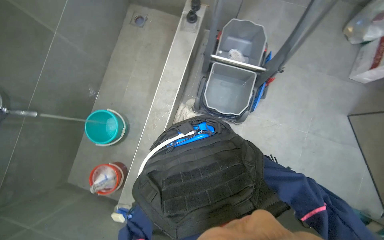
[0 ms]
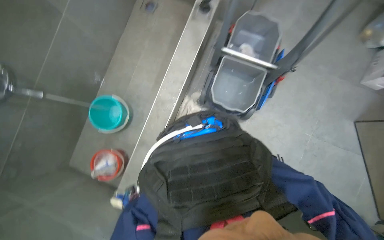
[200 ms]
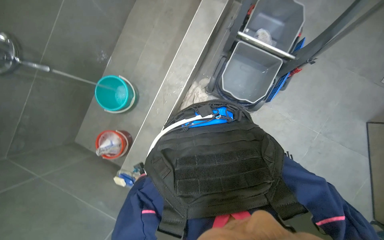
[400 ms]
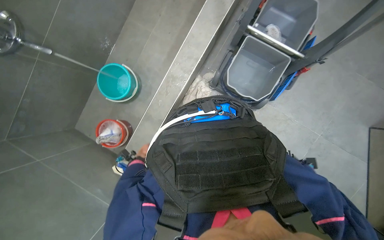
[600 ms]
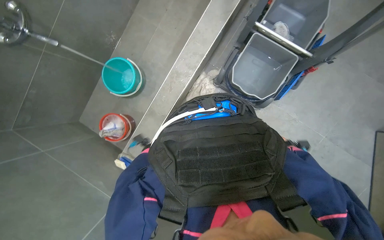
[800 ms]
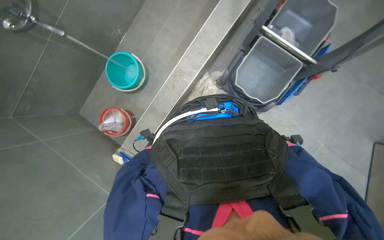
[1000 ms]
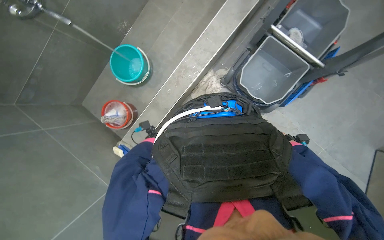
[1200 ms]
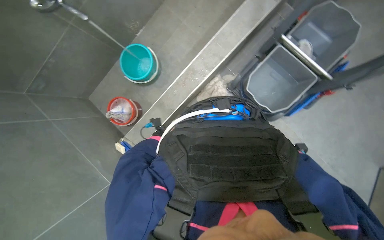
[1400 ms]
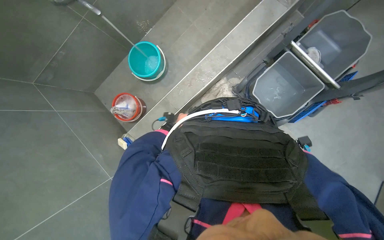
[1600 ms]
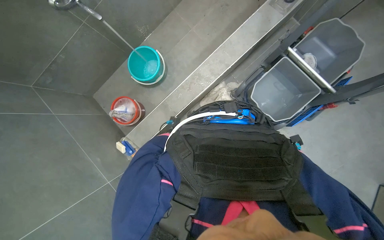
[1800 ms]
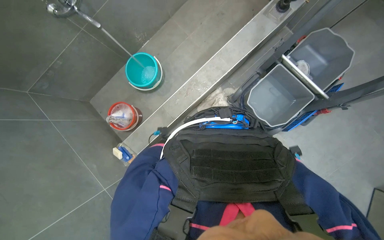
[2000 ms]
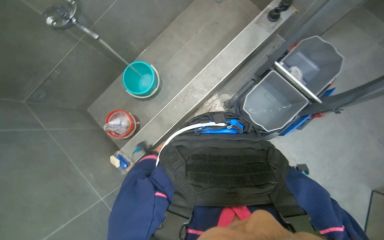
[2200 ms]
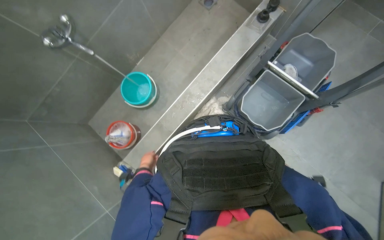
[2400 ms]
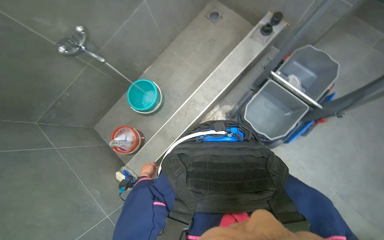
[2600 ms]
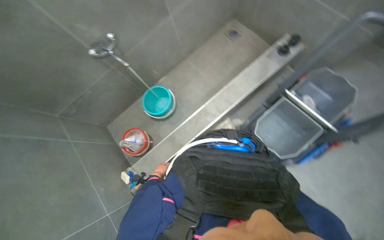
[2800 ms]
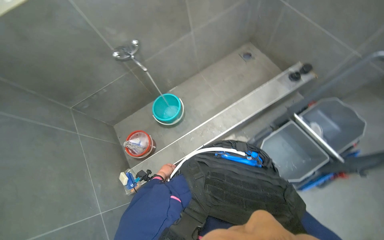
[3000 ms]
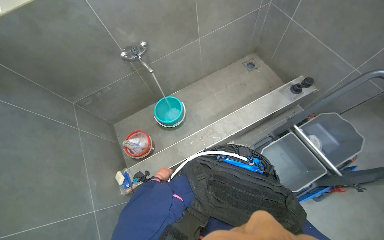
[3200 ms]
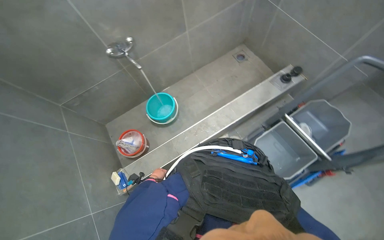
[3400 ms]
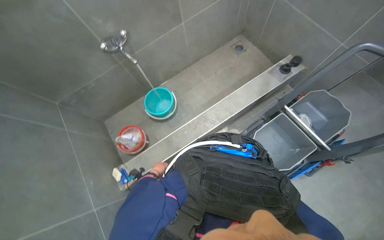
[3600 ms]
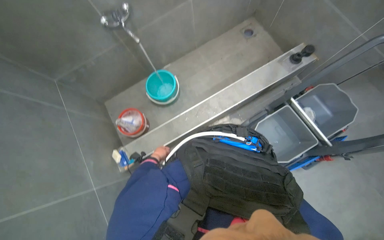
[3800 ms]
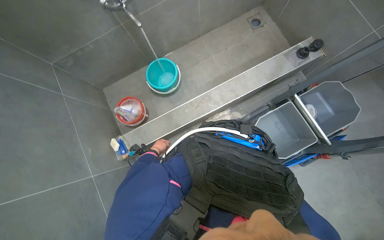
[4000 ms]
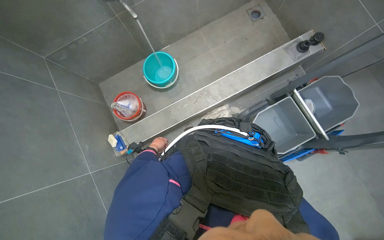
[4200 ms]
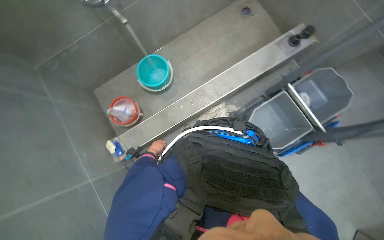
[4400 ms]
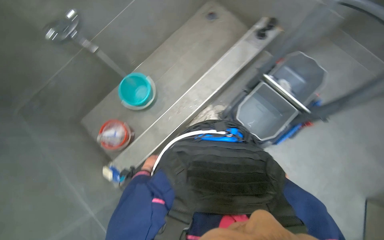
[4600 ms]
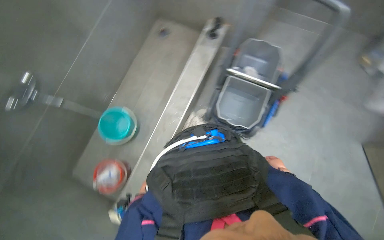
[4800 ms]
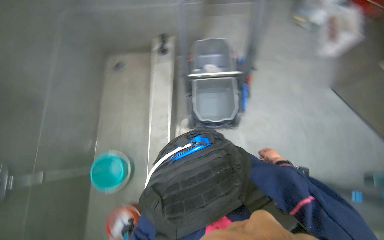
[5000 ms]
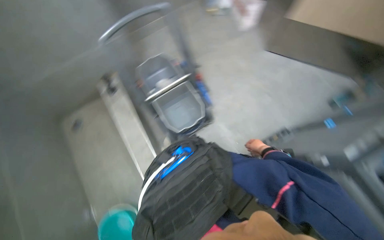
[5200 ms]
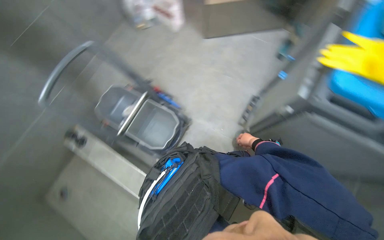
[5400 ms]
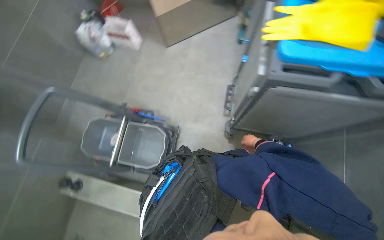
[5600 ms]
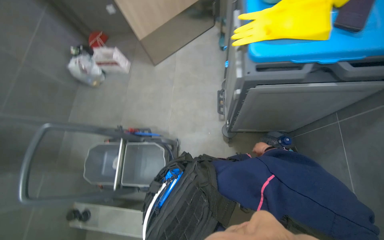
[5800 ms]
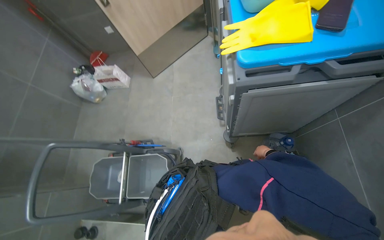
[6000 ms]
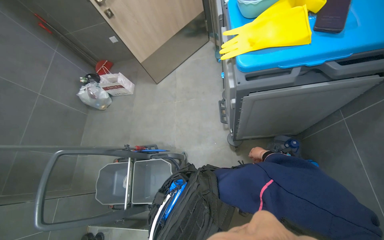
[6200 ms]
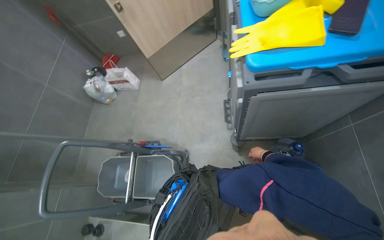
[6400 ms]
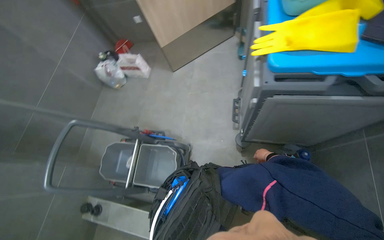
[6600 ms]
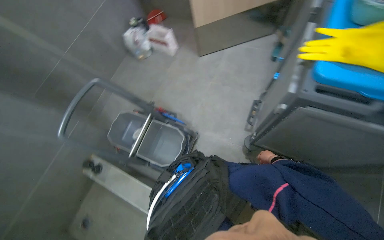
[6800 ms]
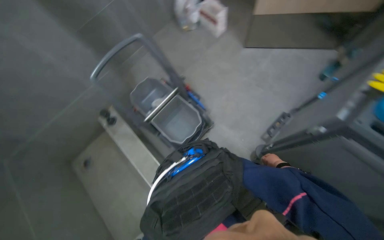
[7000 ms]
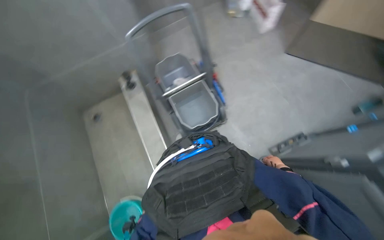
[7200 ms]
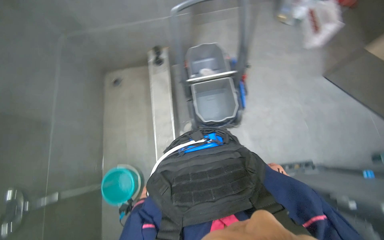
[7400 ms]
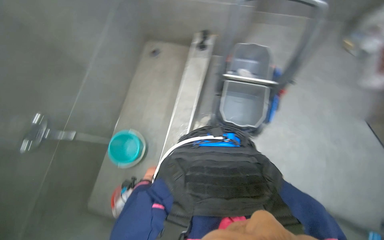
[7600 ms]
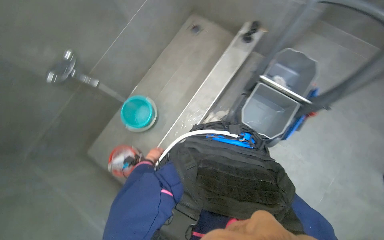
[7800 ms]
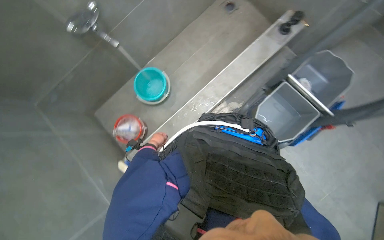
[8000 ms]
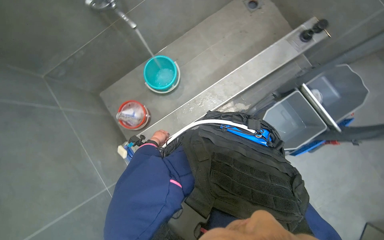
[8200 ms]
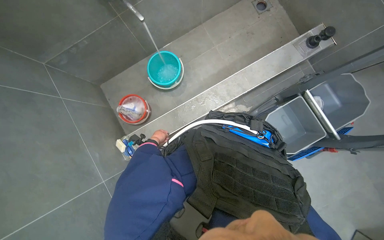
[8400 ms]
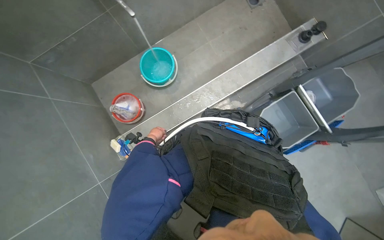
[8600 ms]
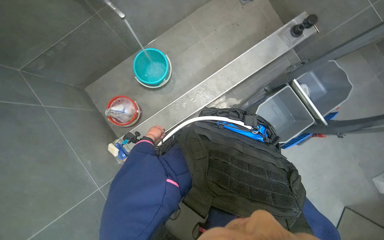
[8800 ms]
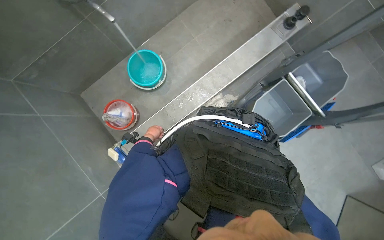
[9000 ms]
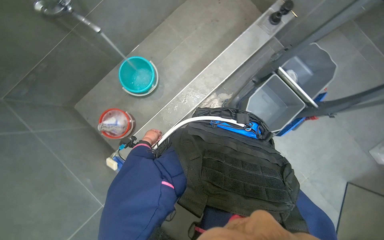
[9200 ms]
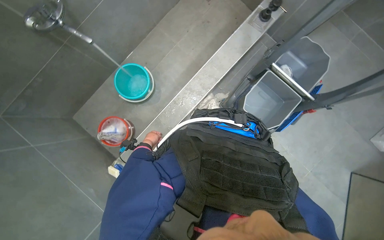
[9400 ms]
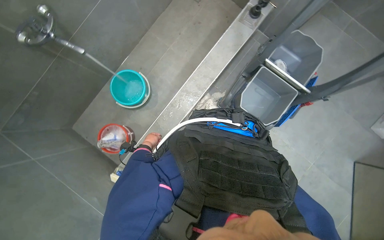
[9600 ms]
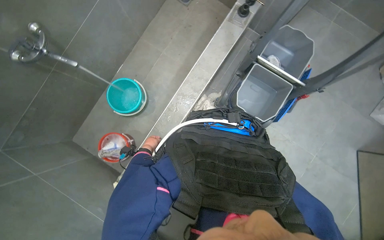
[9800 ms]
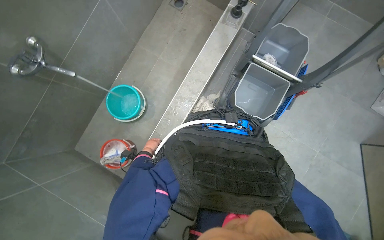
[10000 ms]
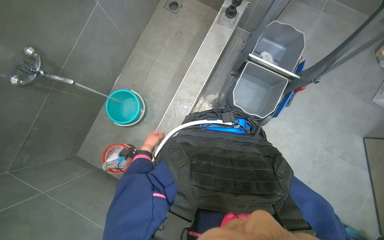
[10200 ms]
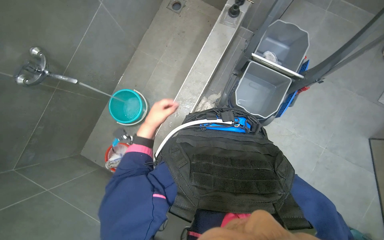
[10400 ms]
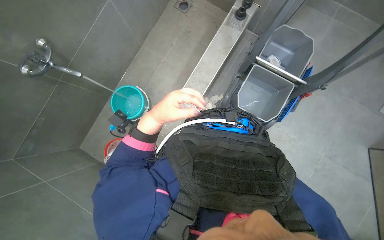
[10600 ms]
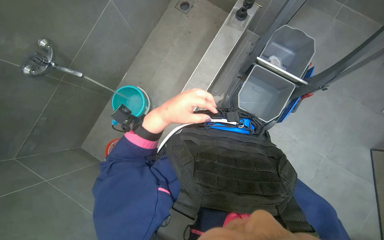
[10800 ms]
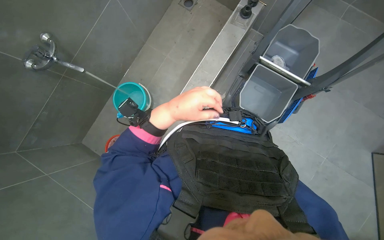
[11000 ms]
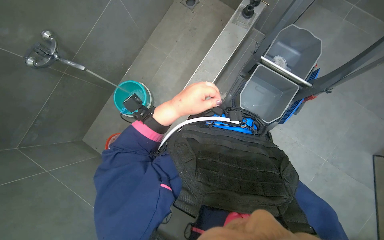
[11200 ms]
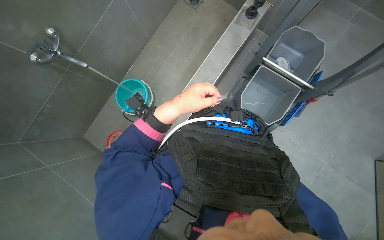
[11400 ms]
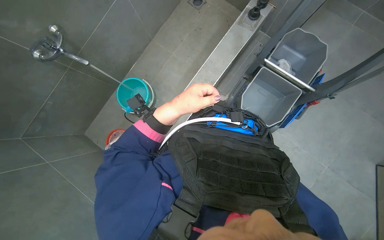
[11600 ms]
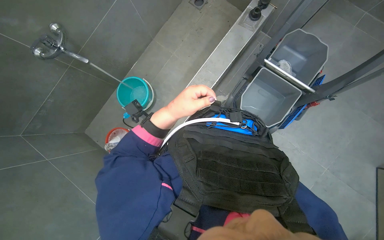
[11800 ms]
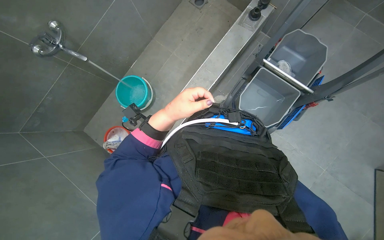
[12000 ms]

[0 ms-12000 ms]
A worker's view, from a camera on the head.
Job: preparing cleaning supplies.
The whole recording: Filling cleaning cart with water. The worker continues to fill buckets with water from the faucet and pours them into the cleaning cart.
0 ms to 1600 ms: The scene turns some 30 degrees clockwise in the picture.
1600 ms to 3000 ms: The wearer looks roughly 20 degrees further upward.
3000 ms to 4400 ms: The view tips downward by approximately 15 degrees.
4400 ms to 6000 ms: The head turns to the right by some 150 degrees. The view tilts about 25 degrees upward.
6000 ms to 7600 ms: The head rotates roughly 105 degrees to the left. The view tips downward by approximately 20 degrees.
7600 ms to 9000 ms: The view tilts about 15 degrees downward. Everything in view rotates some 40 degrees clockwise.
9000 ms to 10400 ms: The left hand moves nearer to the camera and up the picture, some 35 cm.
10400 ms to 12000 ms: The left hand heads nearer to the camera, covering some 10 cm.

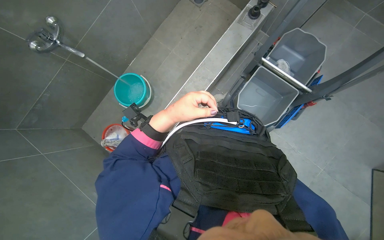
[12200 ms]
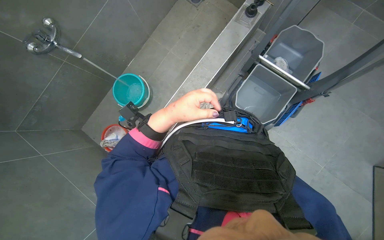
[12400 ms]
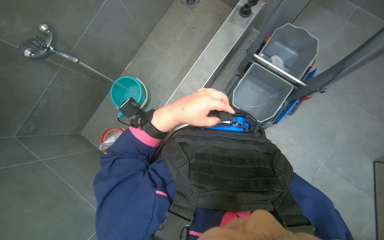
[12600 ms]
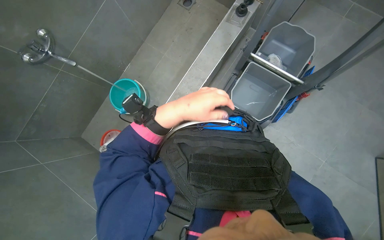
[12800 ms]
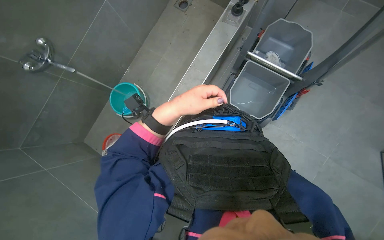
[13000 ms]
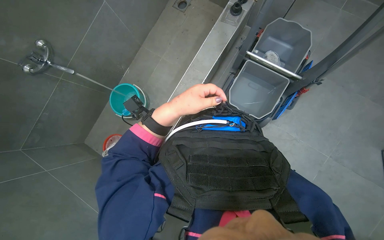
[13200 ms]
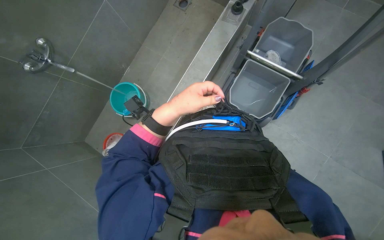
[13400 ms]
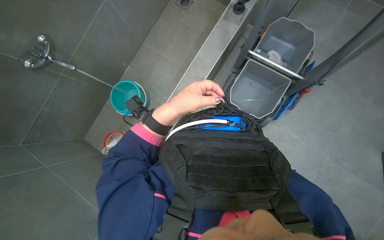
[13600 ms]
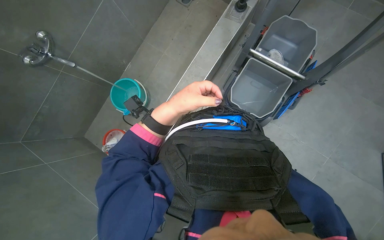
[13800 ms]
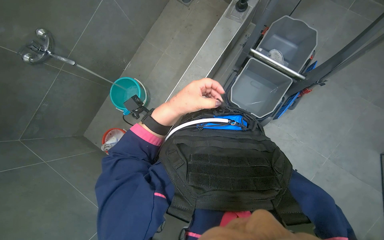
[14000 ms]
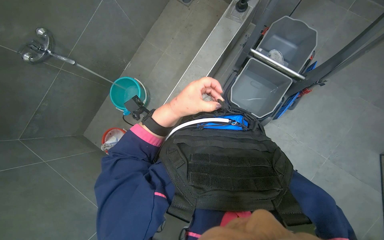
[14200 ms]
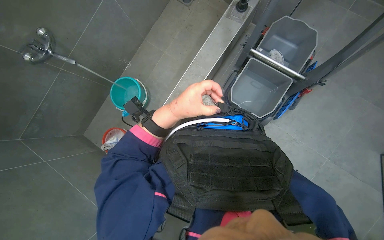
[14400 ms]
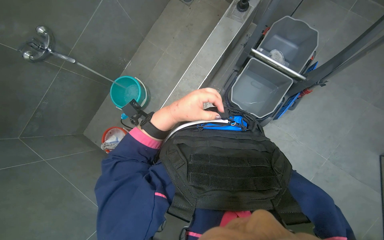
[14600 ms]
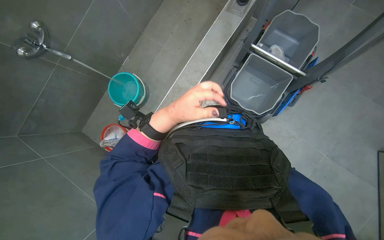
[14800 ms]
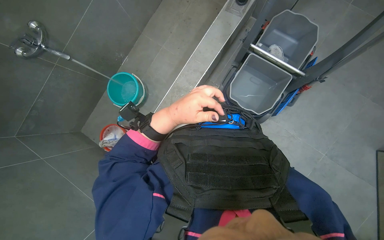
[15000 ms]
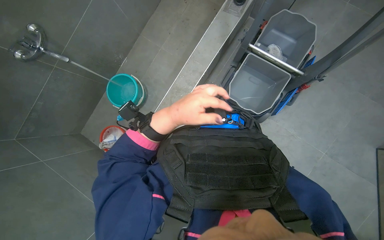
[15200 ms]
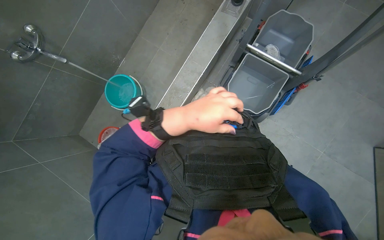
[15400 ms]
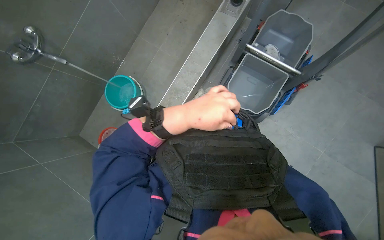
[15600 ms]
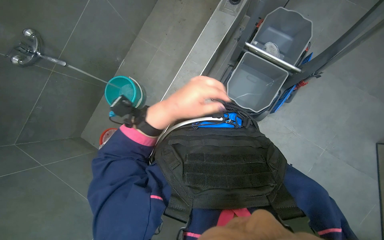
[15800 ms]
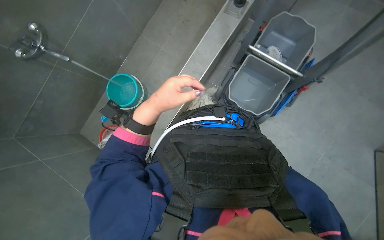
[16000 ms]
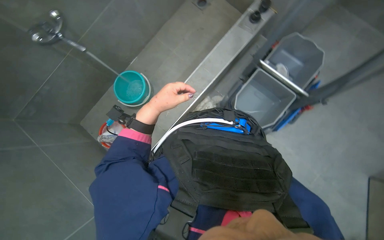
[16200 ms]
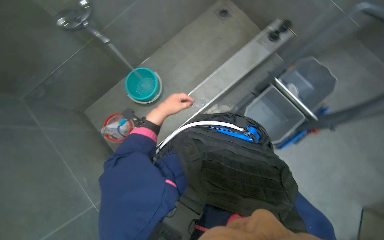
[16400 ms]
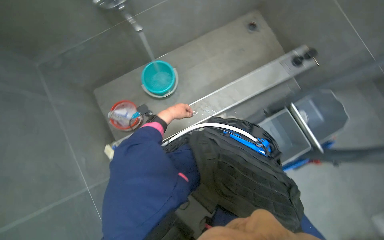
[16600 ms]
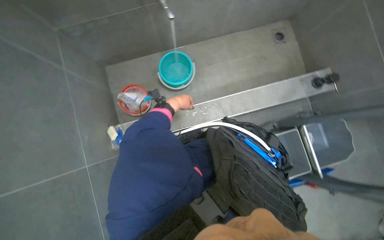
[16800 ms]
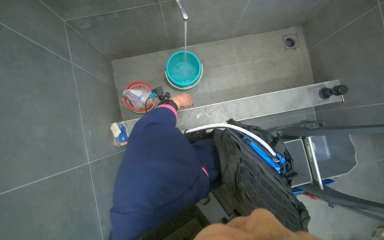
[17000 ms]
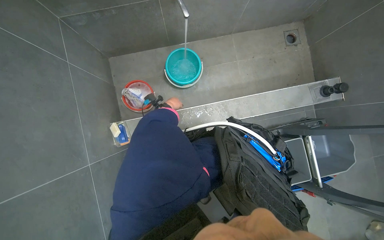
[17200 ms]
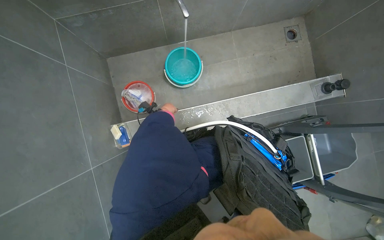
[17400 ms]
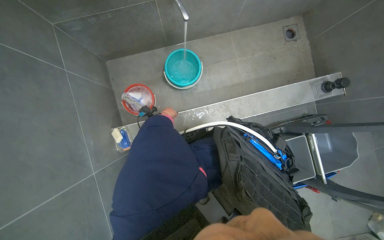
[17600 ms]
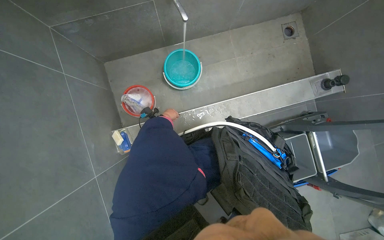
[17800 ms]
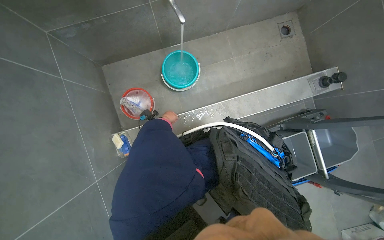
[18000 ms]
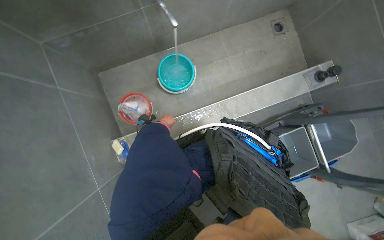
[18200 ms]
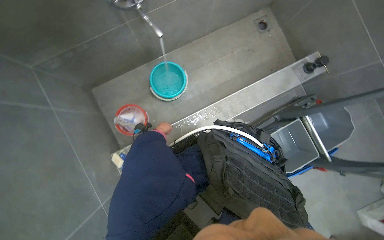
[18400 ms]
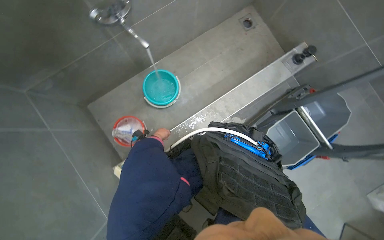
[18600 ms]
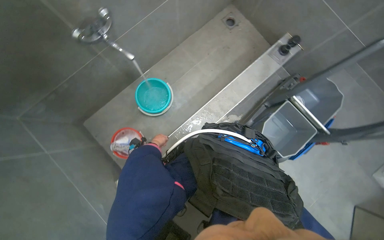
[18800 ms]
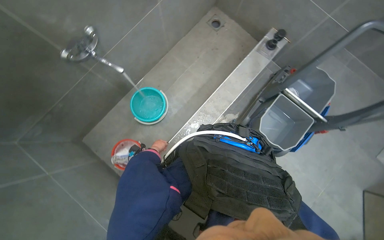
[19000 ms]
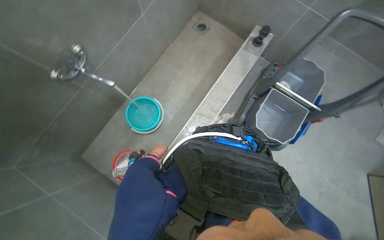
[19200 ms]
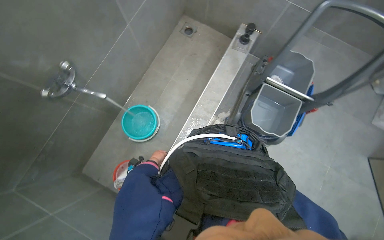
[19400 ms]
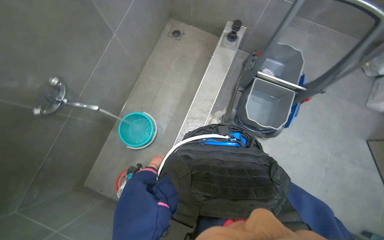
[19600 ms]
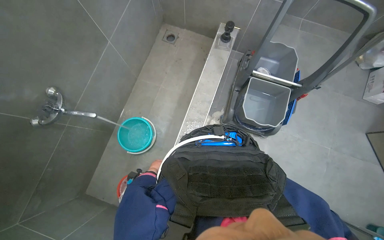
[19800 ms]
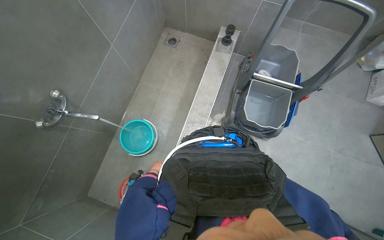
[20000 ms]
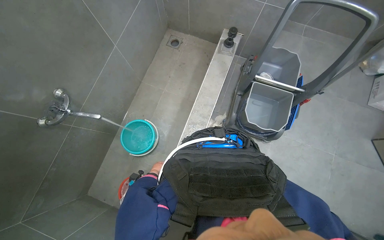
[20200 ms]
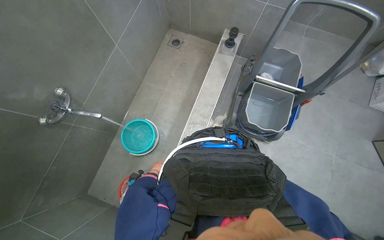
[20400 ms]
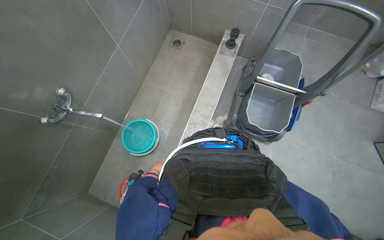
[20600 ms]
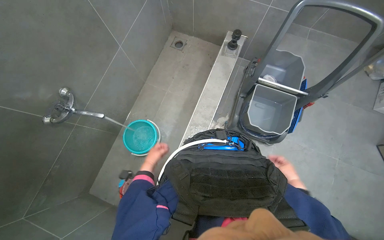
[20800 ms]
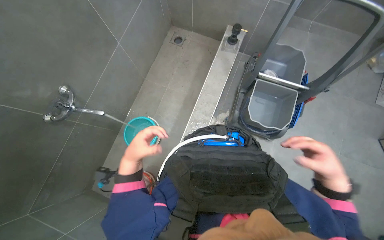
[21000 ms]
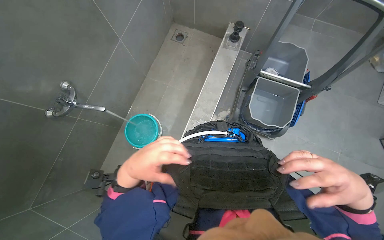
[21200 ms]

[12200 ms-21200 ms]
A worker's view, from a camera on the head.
Job: preparing cleaning supplies.
The whole recording: Filling cleaning cart with water. The worker continues to fill buckets with water from the faucet and pours them into the cleaning cart.
15200 ms to 16600 ms: The scene turns some 30 degrees clockwise in the picture.
16600 ms to 18200 ms: The left hand heads farther from the camera, covering about 15 cm.
18200 ms to 19800 ms: The scene rotates counterclockwise by about 50 degrees.
19800 ms to 21200 ms: The left hand shifts some 50 cm nearer to the camera.
